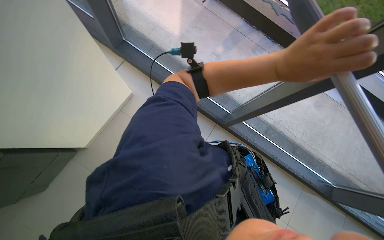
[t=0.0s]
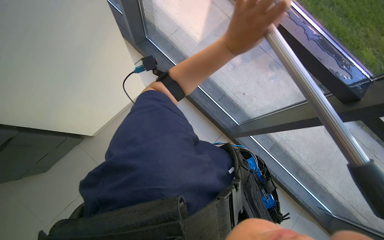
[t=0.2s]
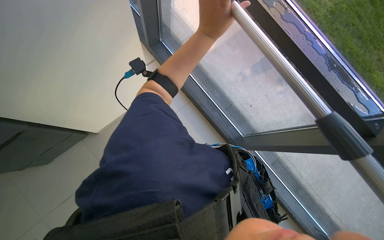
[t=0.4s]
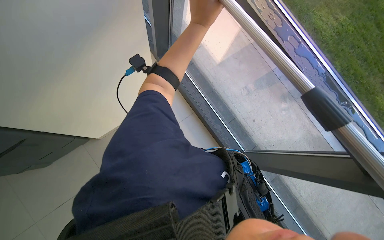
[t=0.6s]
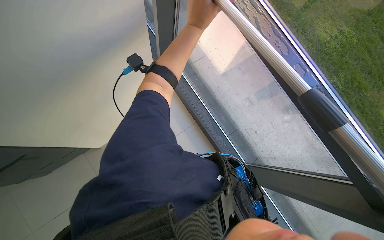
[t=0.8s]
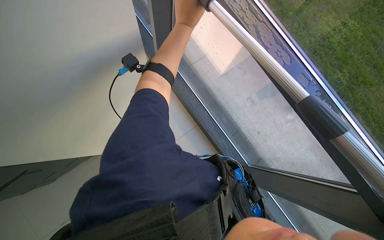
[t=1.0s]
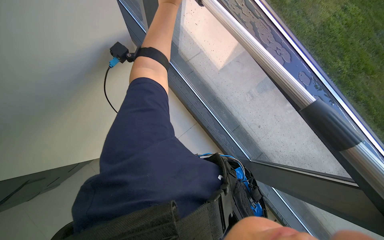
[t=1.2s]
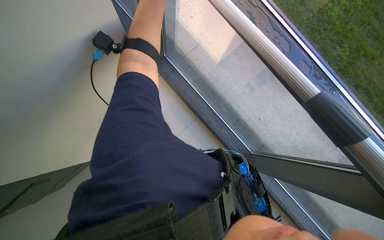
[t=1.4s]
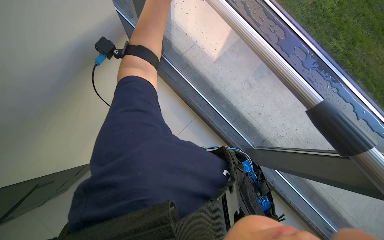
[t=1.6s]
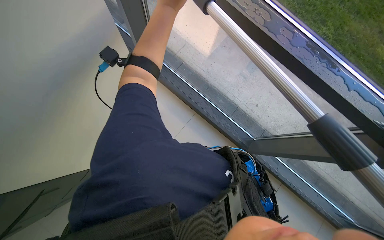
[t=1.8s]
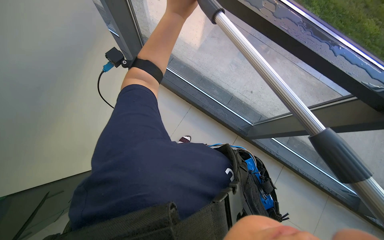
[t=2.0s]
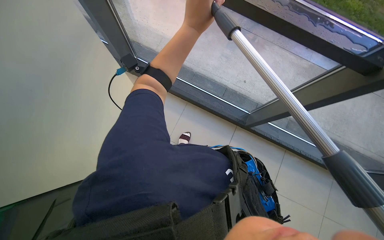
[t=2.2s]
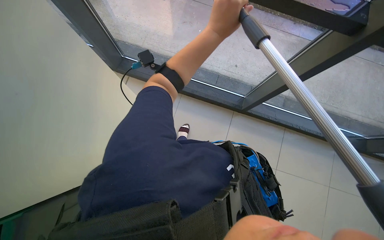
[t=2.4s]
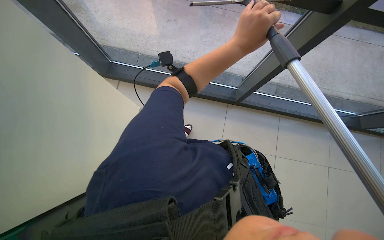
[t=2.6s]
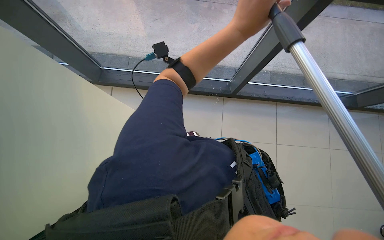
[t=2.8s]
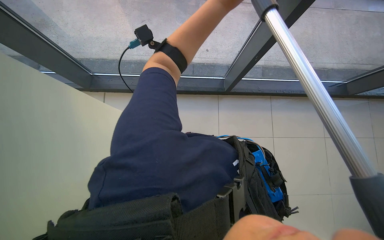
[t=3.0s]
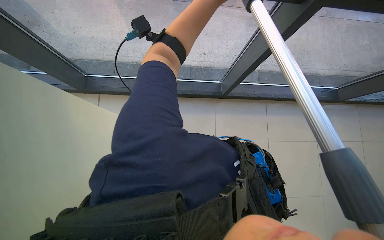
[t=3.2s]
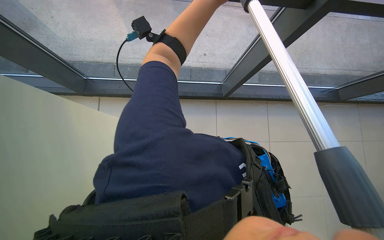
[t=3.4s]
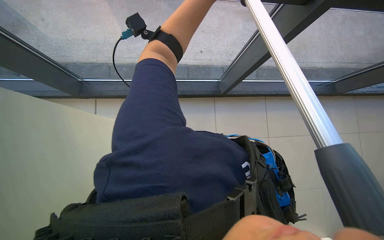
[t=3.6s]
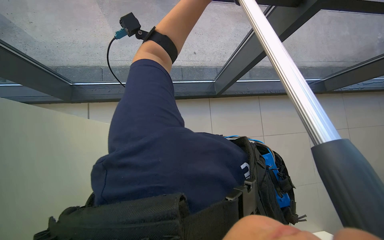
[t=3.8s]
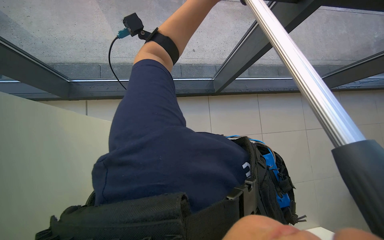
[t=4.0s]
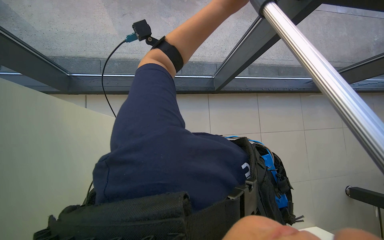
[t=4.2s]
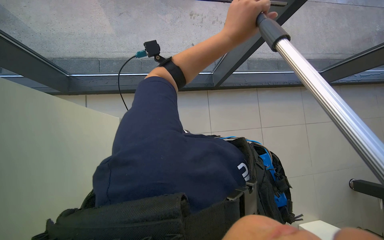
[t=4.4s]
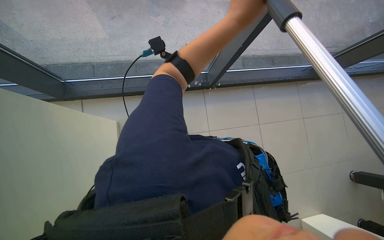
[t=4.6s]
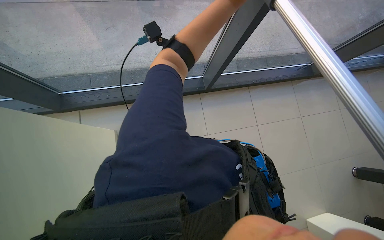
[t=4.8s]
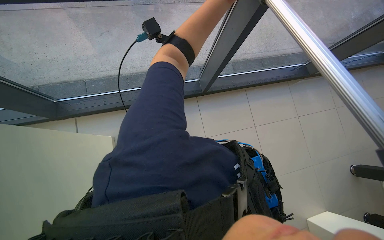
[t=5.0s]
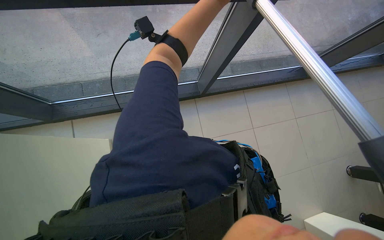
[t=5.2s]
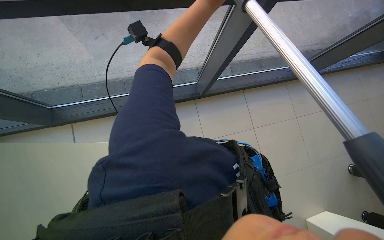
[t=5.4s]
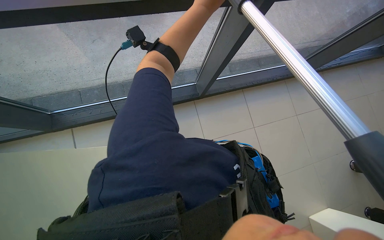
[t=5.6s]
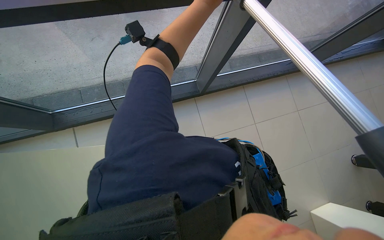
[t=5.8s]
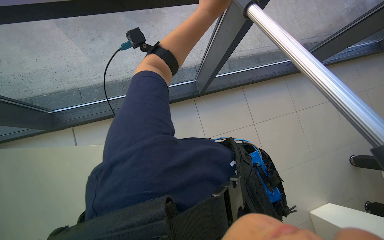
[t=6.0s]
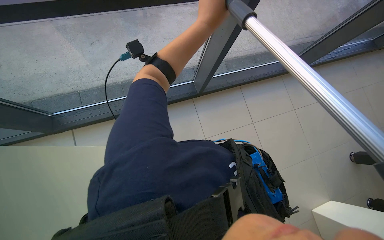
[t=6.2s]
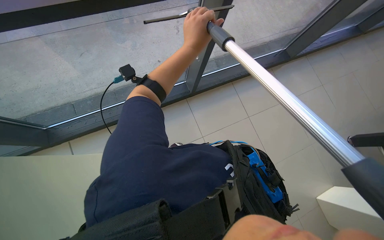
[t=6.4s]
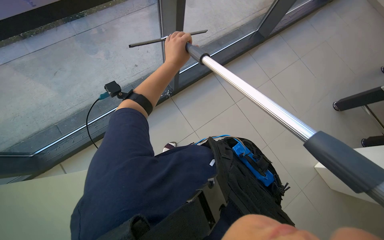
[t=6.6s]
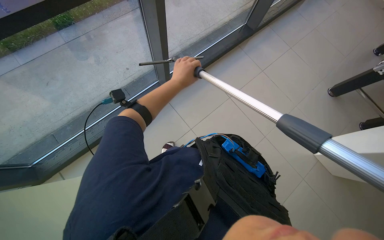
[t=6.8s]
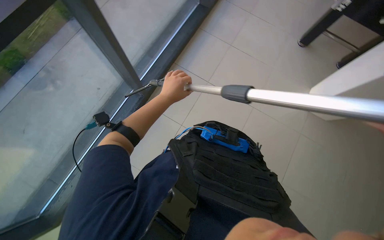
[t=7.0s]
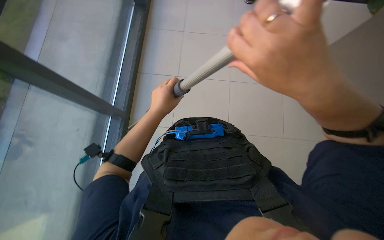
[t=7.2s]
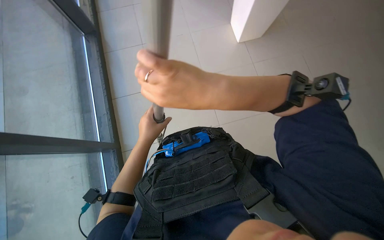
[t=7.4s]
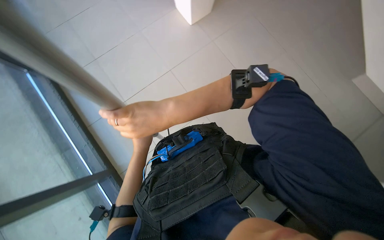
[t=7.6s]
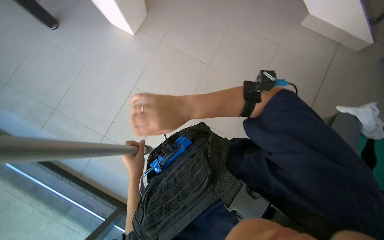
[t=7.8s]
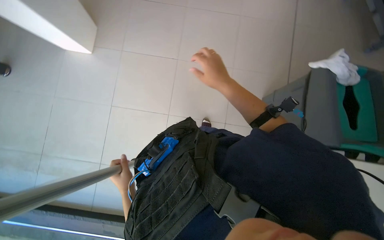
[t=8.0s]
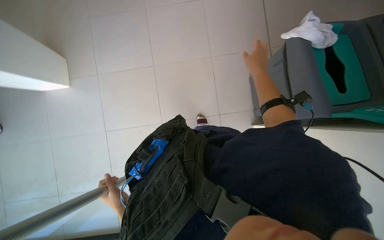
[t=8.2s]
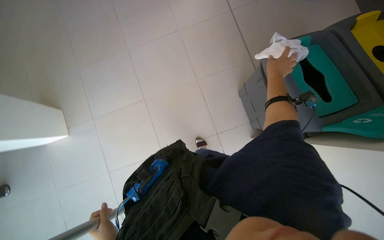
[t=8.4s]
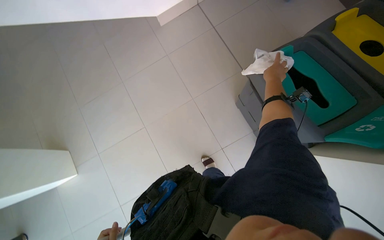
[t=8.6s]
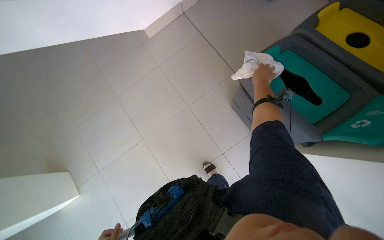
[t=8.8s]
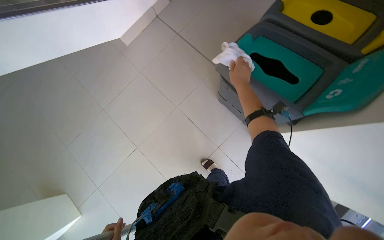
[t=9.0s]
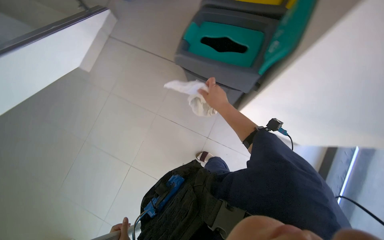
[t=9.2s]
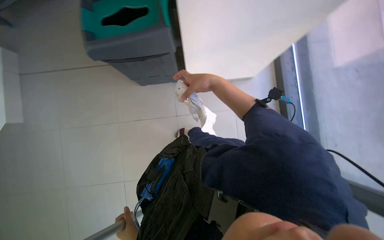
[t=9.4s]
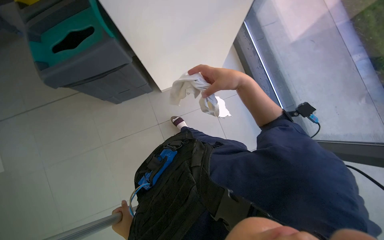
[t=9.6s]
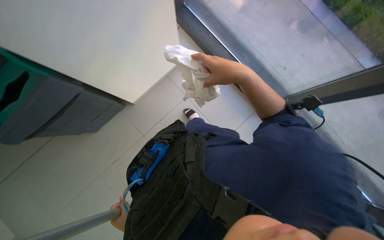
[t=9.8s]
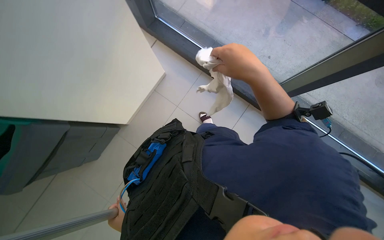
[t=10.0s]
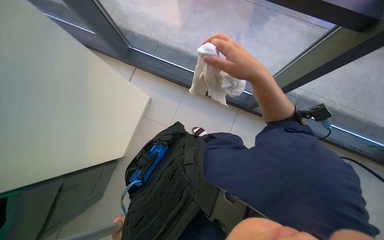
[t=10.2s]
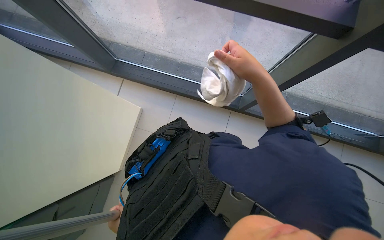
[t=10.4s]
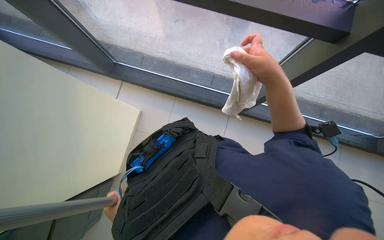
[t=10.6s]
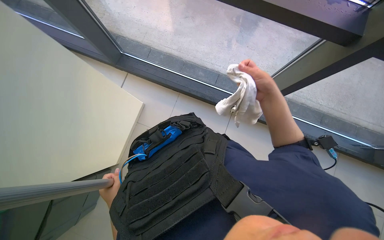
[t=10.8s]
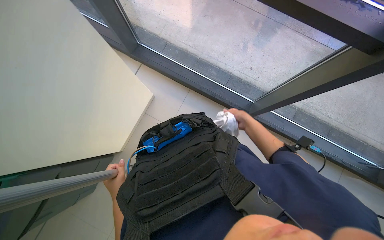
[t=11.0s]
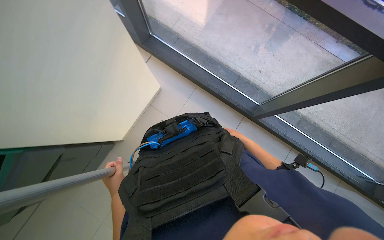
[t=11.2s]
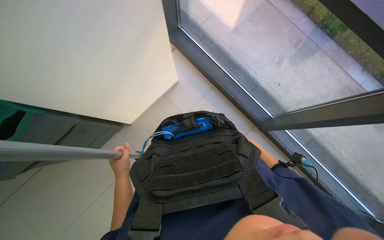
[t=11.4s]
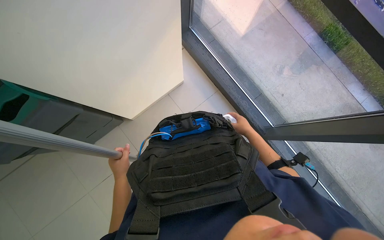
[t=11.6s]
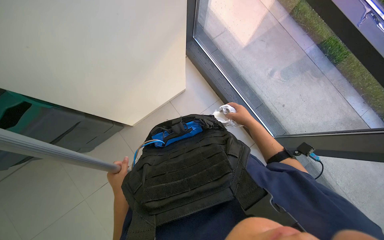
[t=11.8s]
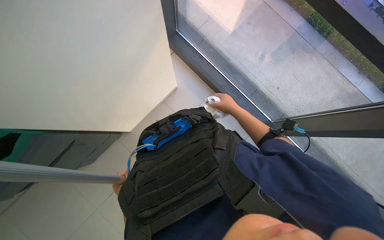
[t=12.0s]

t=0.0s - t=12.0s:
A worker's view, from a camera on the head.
Job: cleaning windows.
The whole recording: Cleaning building windows. The worker cleans large building windows using a pole with a squeegee and wipes the window frames with a cloth.
t=1.6s - t=3.0s: The scene rotates counterclockwise by some 25 degrees.
t=6.0s - t=7.6s: The head rotates about 90 degrees to the right.
t=7.6s - t=9.0s: The scene turns about 75 degrees counterclockwise in the picture.
t=9.0s - t=10.4s: The wearer looks roughly 60 degrees further to the right.
t=10.4s - t=12.0s: The scene rotates clockwise by roughly 30 degrees. The right hand moves farther from the camera, about 15 cm.

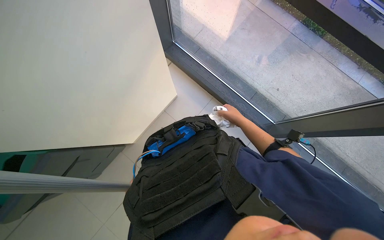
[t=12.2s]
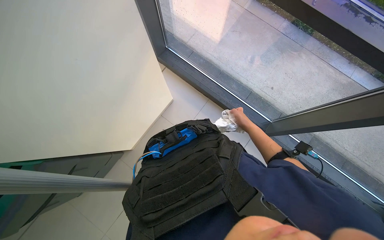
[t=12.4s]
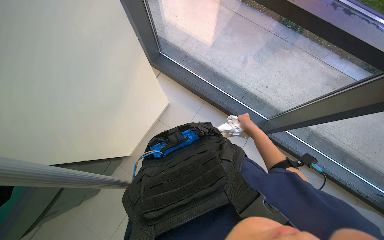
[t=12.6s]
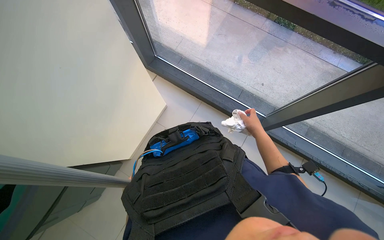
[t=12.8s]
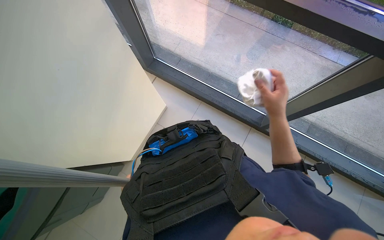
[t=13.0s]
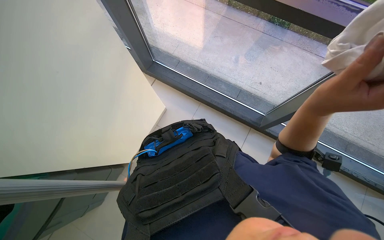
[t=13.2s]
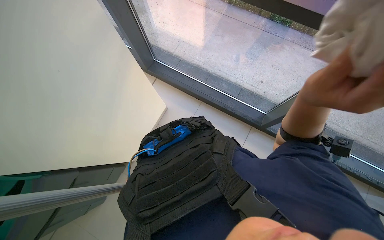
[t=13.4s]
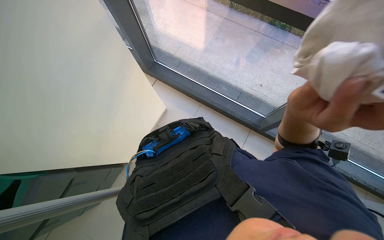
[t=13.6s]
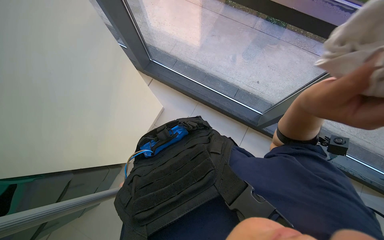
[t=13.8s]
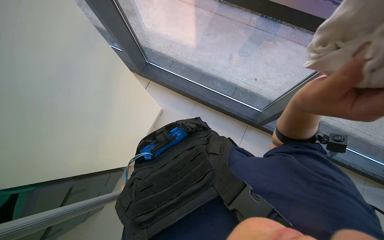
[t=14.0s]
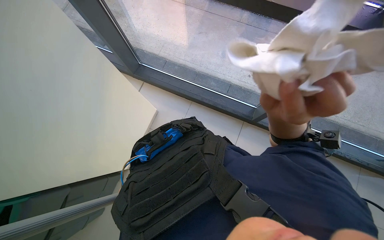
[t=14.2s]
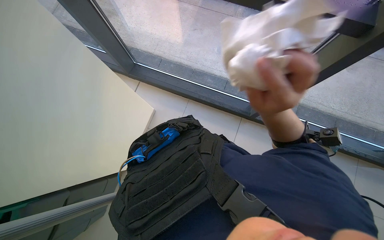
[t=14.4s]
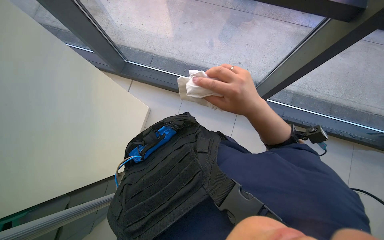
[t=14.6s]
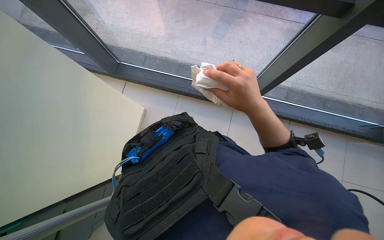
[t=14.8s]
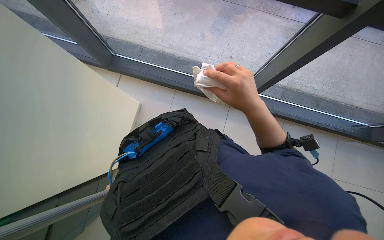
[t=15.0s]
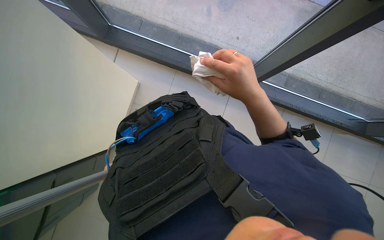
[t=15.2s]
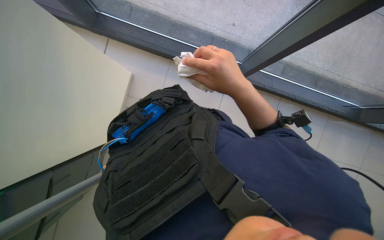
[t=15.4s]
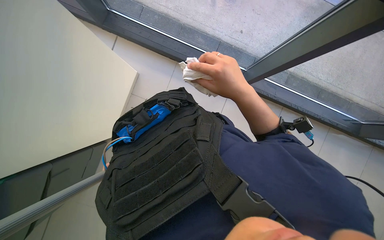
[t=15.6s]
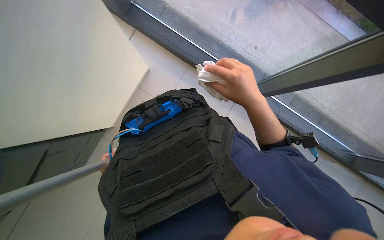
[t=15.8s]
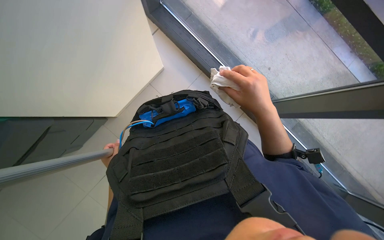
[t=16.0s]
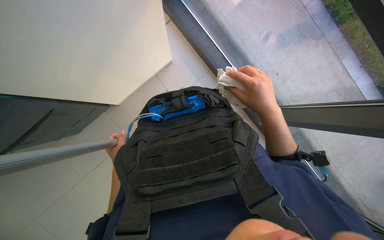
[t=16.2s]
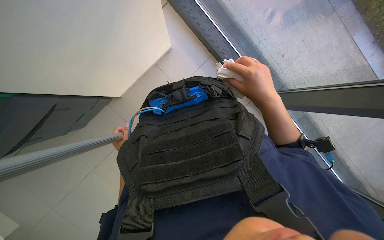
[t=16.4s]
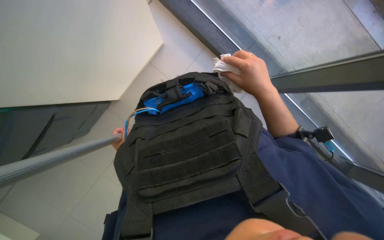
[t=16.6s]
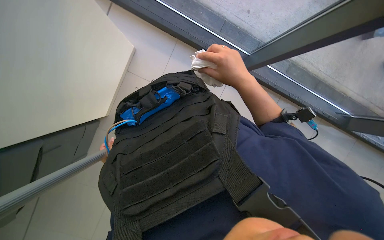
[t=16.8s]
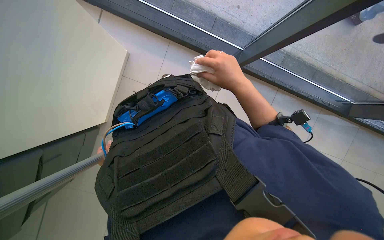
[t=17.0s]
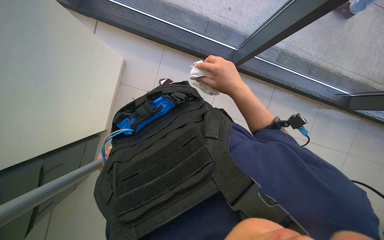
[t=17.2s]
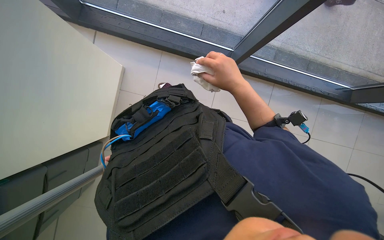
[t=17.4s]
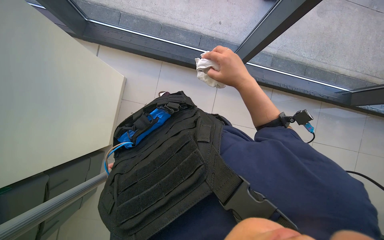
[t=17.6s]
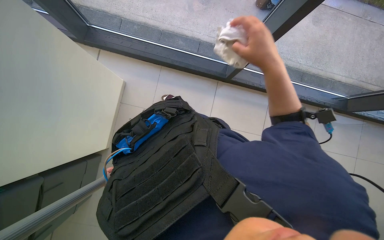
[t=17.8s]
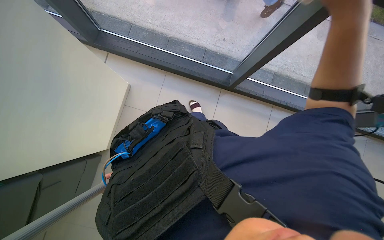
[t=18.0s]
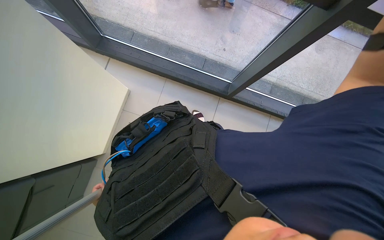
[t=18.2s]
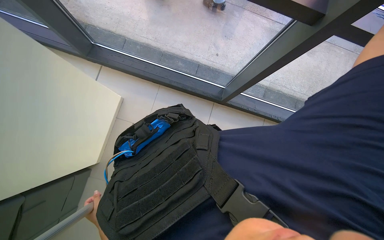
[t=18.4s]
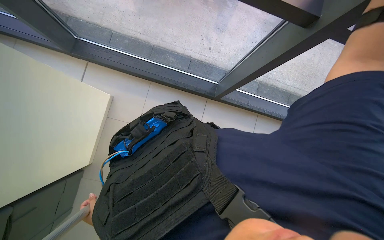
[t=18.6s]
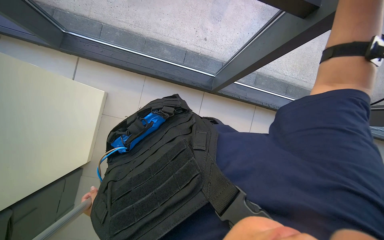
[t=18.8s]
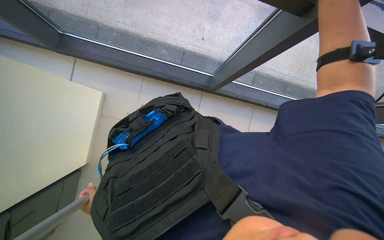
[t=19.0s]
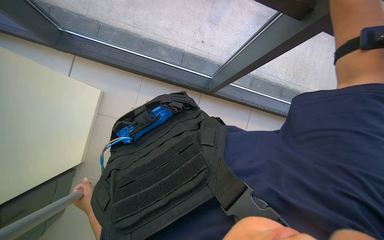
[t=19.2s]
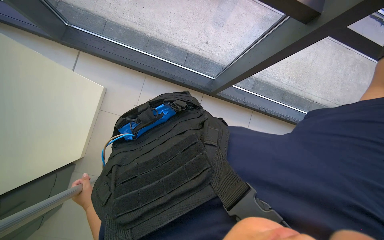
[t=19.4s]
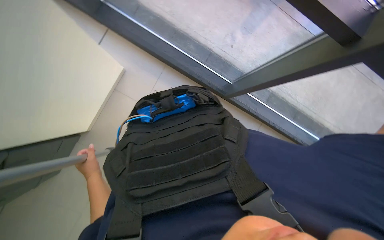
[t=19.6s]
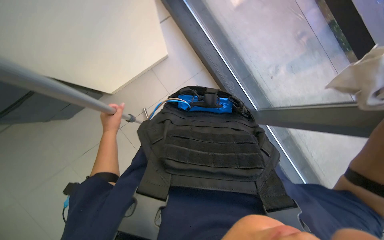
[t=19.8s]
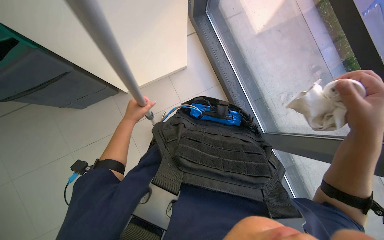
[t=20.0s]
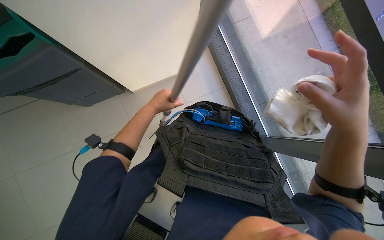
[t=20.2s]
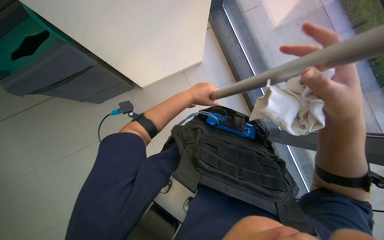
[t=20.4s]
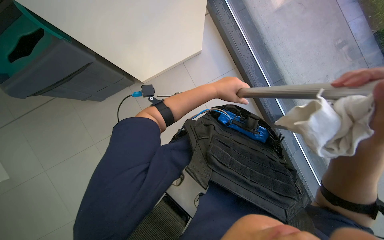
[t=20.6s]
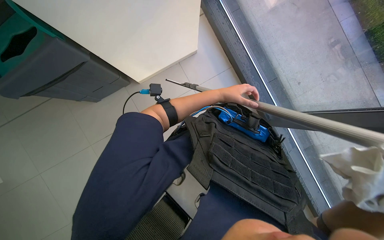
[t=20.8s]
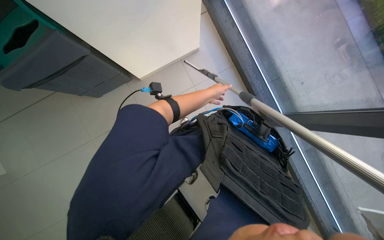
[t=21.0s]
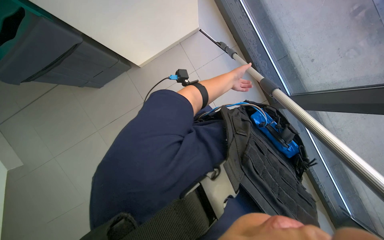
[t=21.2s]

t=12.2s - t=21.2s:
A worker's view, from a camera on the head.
Job: cleaning windows.
The whole recording: Cleaning building windows. The worker cleans large building windows using a pole with a squeegee and wipes the window frames with a cloth.
t=12.2s - t=13.8s: The right hand travels nearer to the camera by roughly 35 cm.
t=13.8s - t=15.2s: The right hand travels farther from the camera by roughly 15 cm.
t=18.2s - t=19.8s: The scene turns approximately 35 degrees clockwise in the picture.
t=19.8s - t=21.2s: The left hand goes roughly 30 cm to the right.
